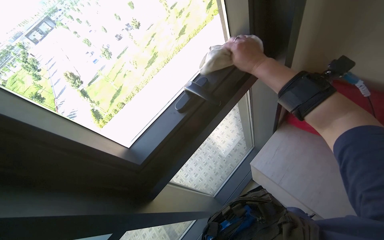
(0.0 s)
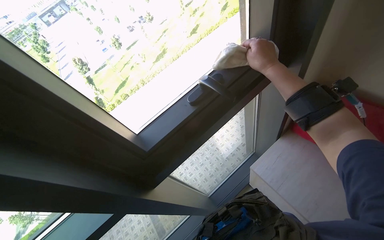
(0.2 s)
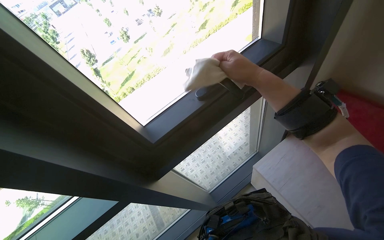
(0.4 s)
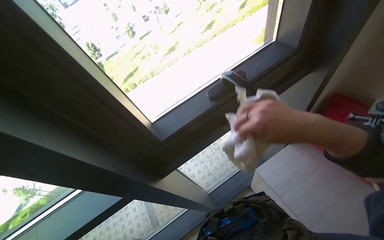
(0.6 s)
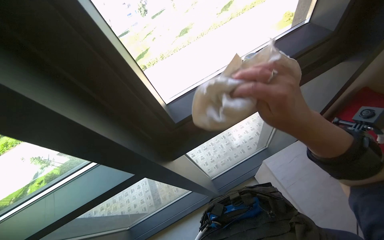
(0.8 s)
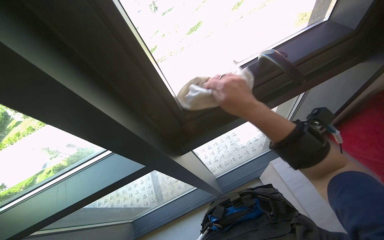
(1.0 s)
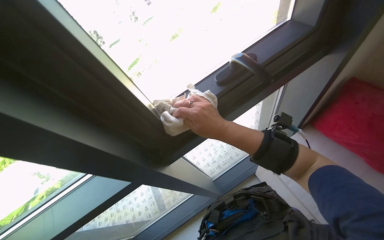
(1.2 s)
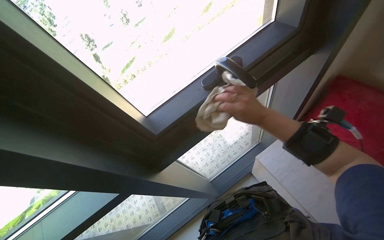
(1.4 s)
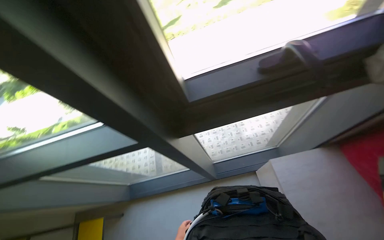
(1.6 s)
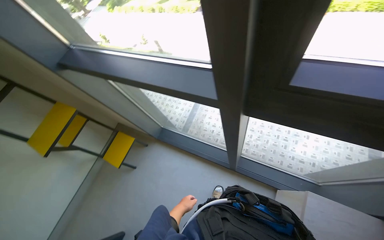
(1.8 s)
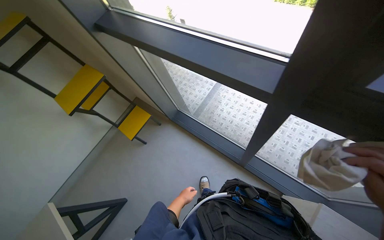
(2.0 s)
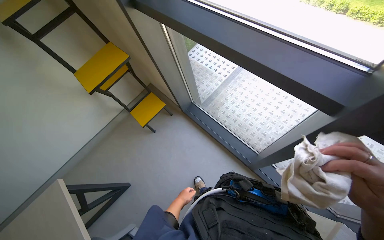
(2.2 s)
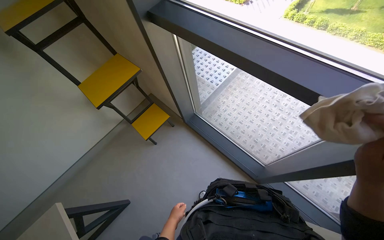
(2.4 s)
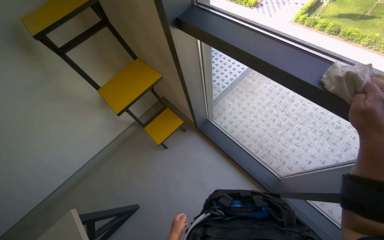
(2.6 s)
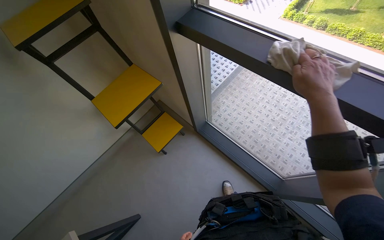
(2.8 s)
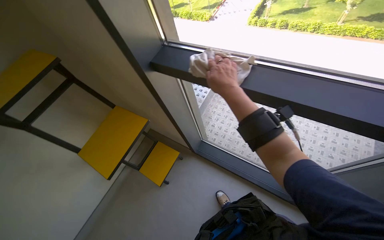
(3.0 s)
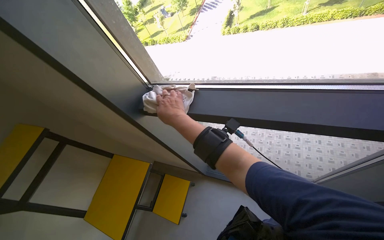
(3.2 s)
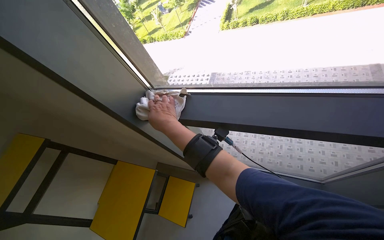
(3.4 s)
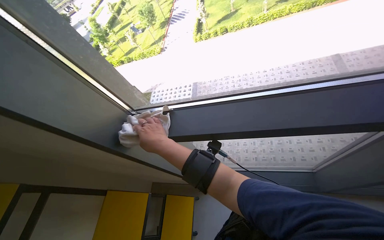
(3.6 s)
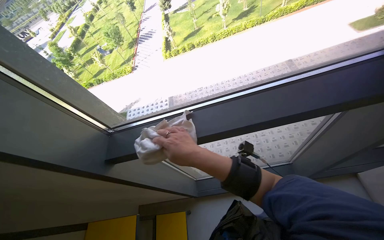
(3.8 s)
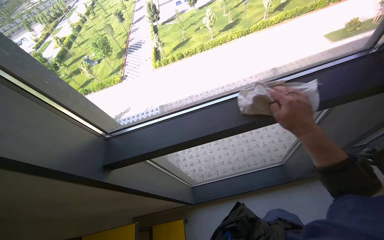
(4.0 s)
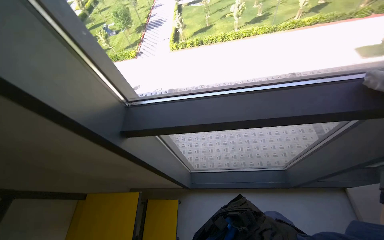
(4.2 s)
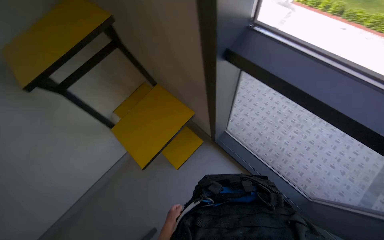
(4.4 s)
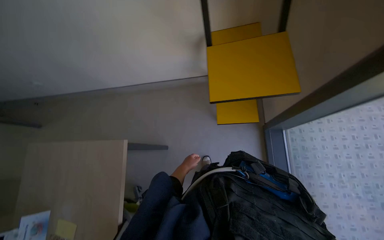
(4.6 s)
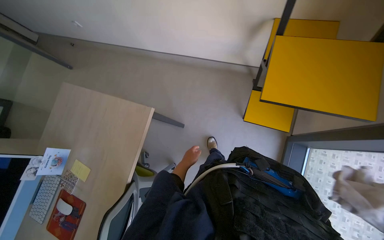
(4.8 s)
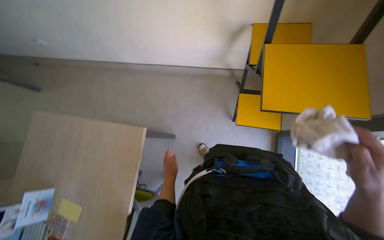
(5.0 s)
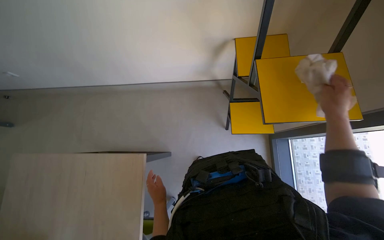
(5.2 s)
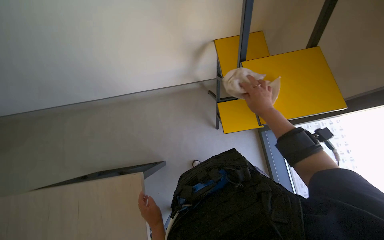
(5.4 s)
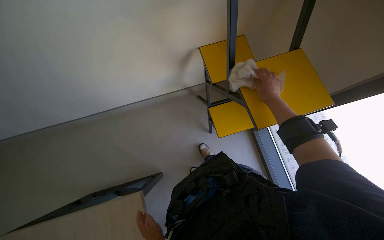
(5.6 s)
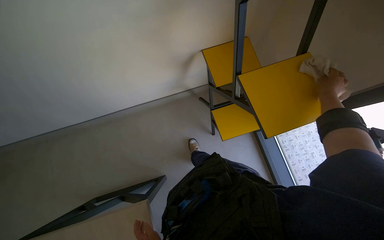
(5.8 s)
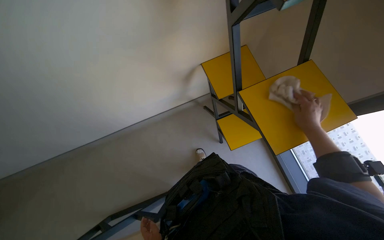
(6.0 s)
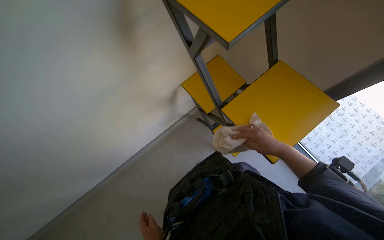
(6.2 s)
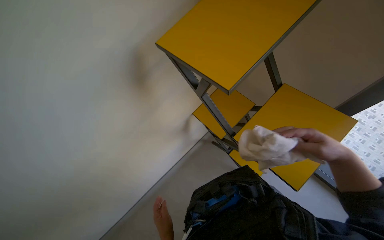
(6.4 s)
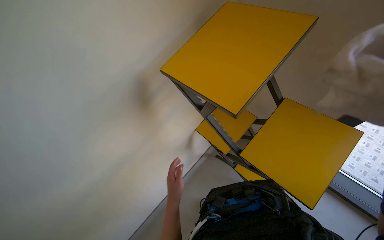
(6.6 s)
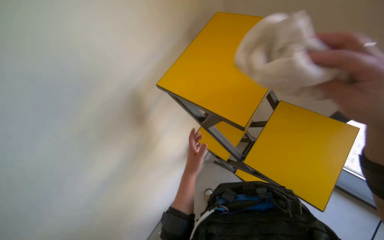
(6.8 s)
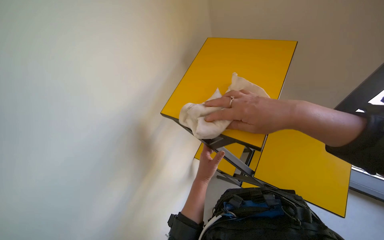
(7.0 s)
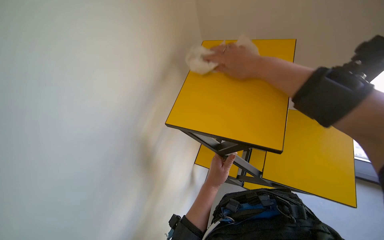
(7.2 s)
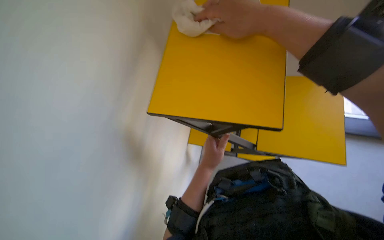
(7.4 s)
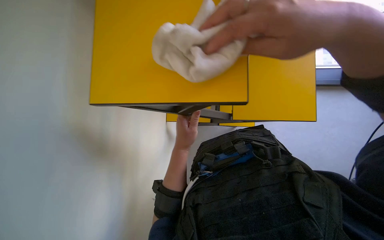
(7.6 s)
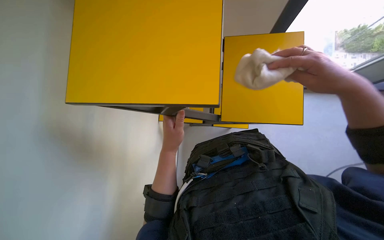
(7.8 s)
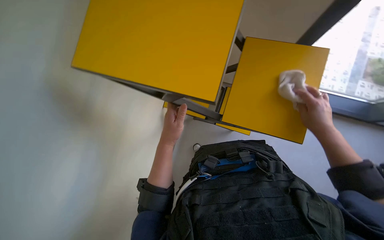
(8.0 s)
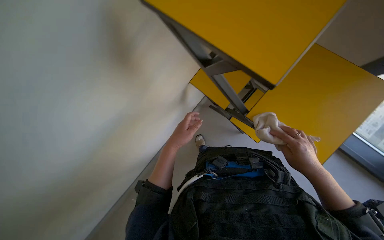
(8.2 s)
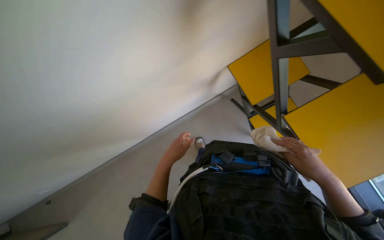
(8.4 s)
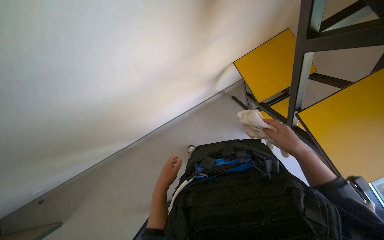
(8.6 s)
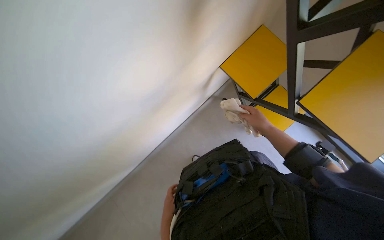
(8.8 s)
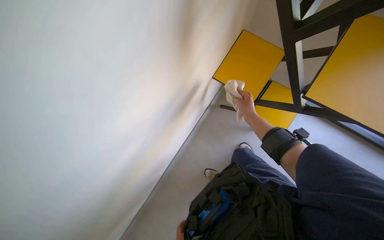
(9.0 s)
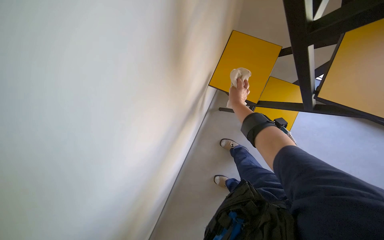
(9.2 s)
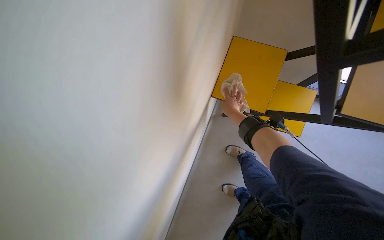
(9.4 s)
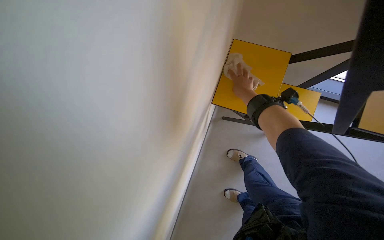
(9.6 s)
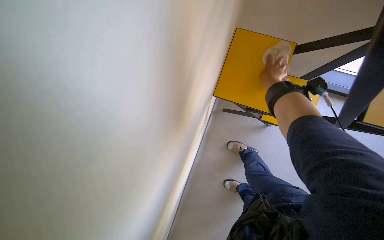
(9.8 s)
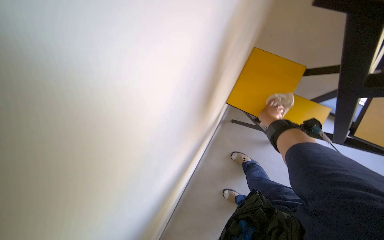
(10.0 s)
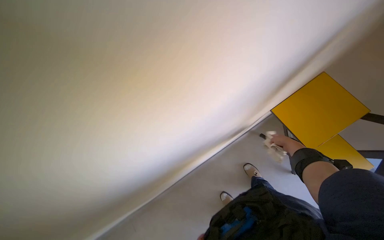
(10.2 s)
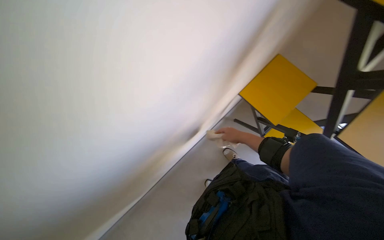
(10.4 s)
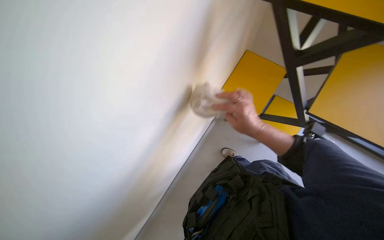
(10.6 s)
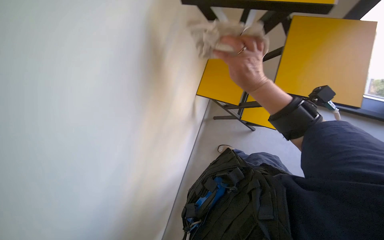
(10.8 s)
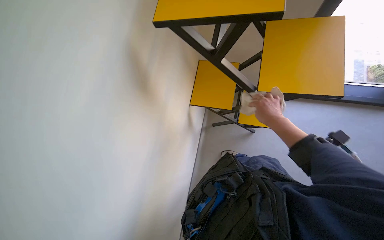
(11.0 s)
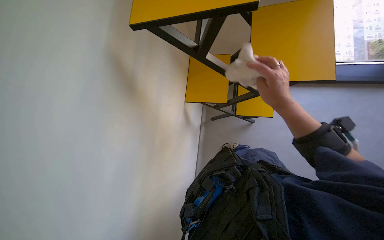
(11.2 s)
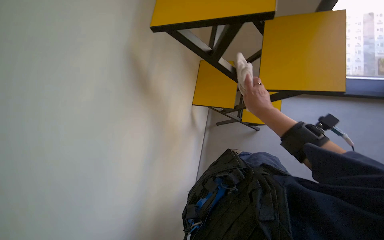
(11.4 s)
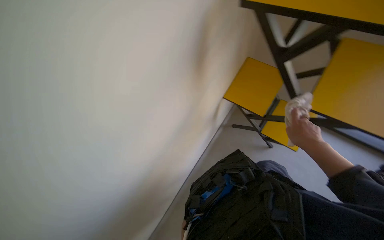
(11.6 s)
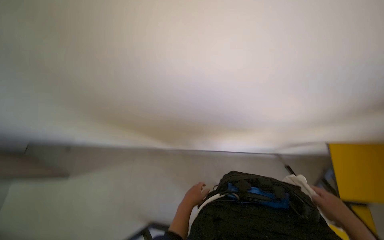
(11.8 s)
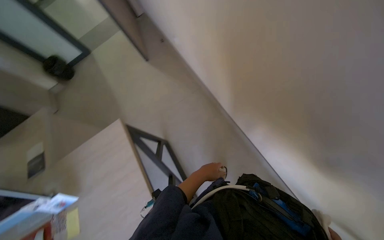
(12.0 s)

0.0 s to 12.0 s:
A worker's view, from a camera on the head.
Job: wiping surfaces.
The whole recording: Wiping office surfaces. The worker wipes various surfaces in the office, including desks, monitors, window frames, and shelves, with a white cloth.
0.0 to 1.6 s: The camera pitches downward, by approximately 15 degrees. Everything in view rotates roughly 30 degrees clockwise.
1.6 to 3.0 s: The head turns to the left by approximately 40 degrees.
6.0 to 7.6 s: The scene turns approximately 60 degrees counterclockwise in the picture.
7.6 to 9.0 s: The view tilts roughly 15 degrees upward.

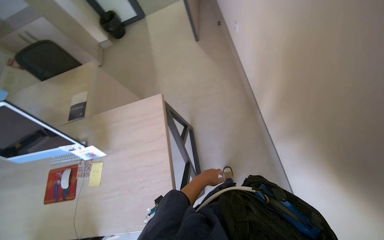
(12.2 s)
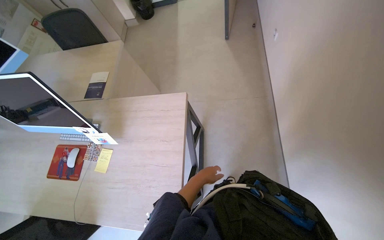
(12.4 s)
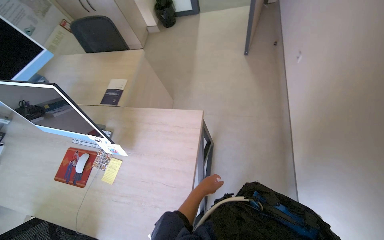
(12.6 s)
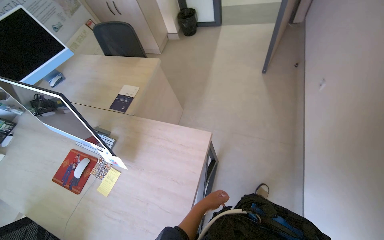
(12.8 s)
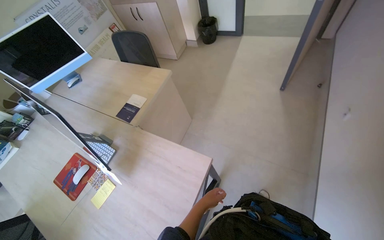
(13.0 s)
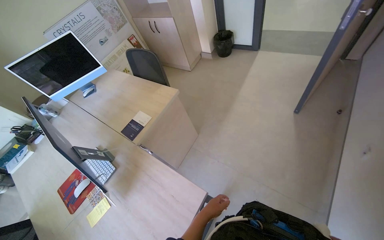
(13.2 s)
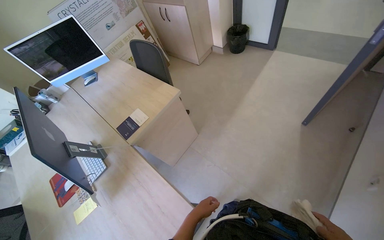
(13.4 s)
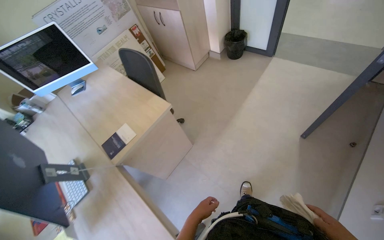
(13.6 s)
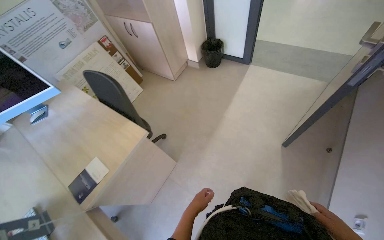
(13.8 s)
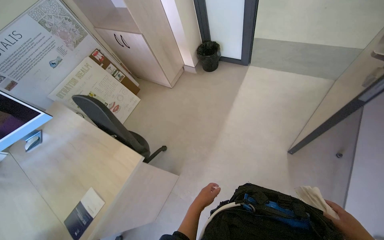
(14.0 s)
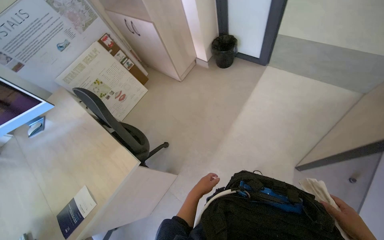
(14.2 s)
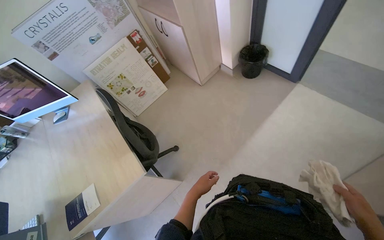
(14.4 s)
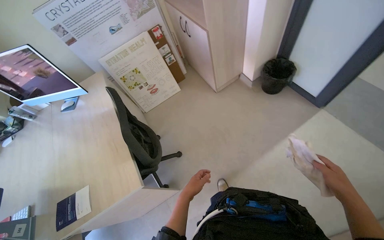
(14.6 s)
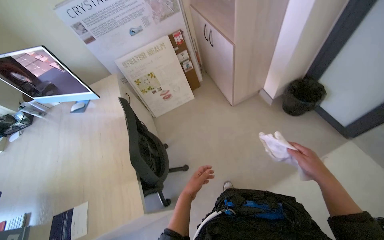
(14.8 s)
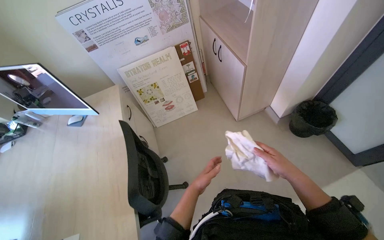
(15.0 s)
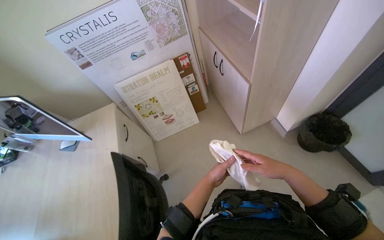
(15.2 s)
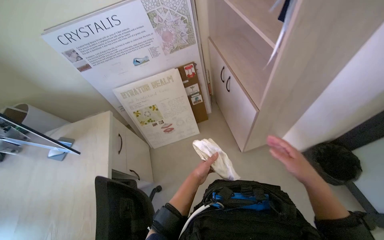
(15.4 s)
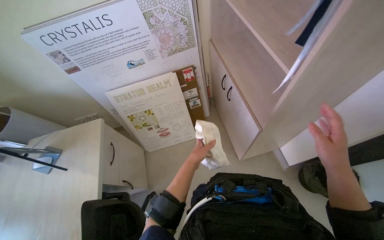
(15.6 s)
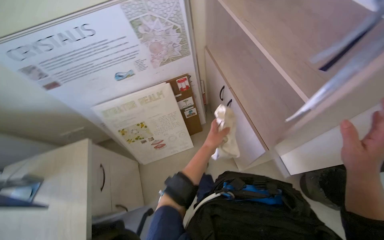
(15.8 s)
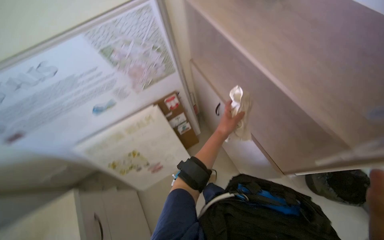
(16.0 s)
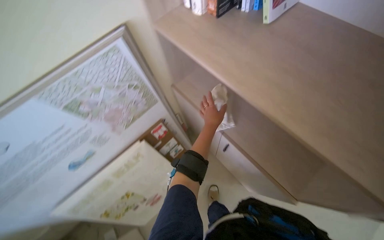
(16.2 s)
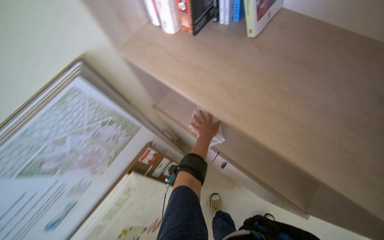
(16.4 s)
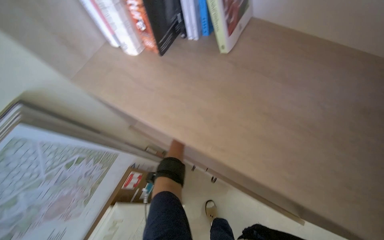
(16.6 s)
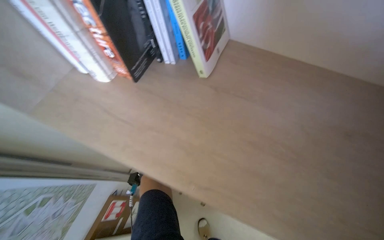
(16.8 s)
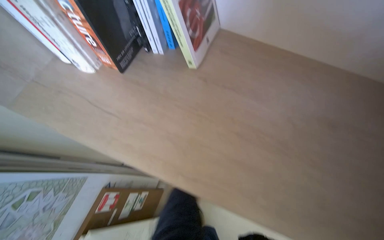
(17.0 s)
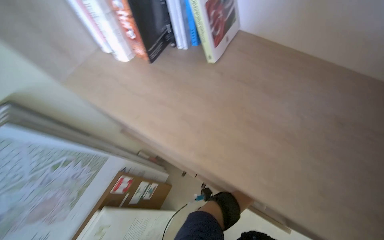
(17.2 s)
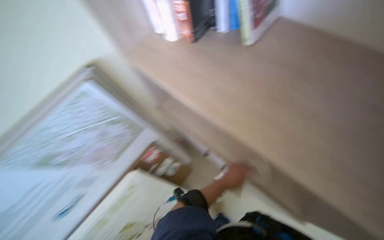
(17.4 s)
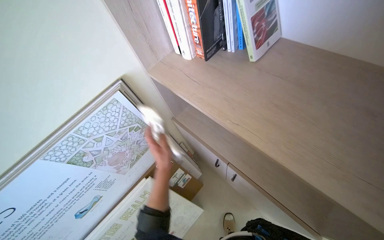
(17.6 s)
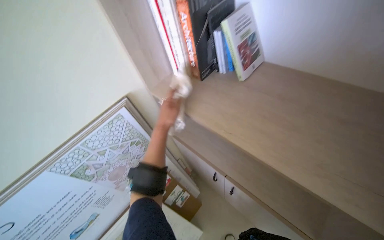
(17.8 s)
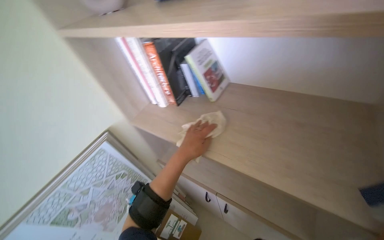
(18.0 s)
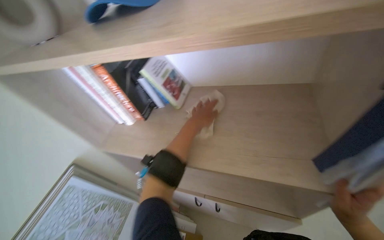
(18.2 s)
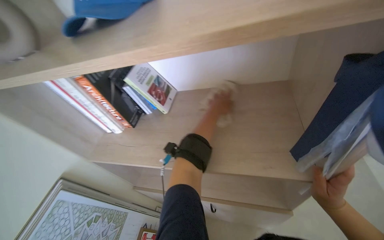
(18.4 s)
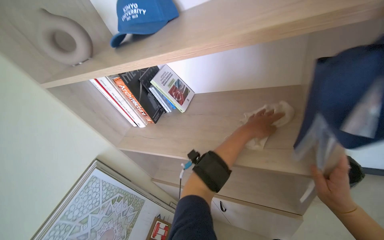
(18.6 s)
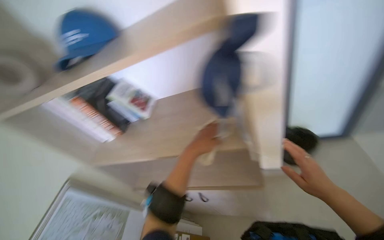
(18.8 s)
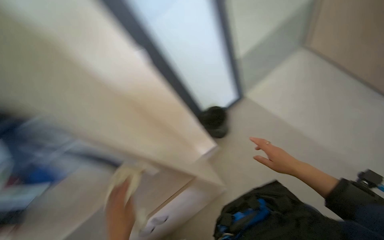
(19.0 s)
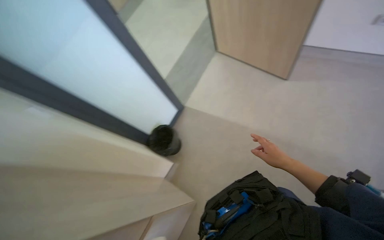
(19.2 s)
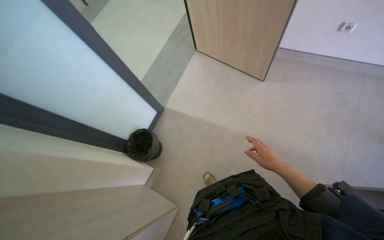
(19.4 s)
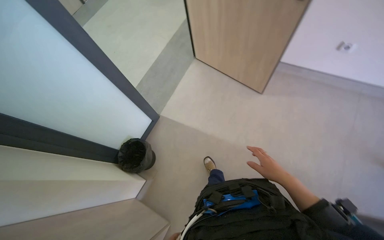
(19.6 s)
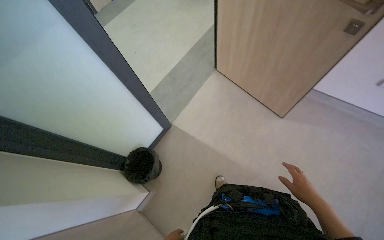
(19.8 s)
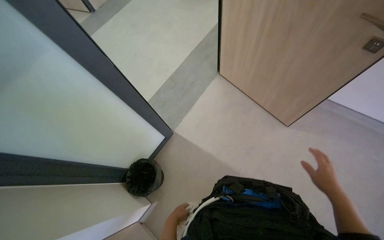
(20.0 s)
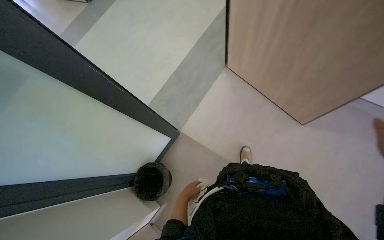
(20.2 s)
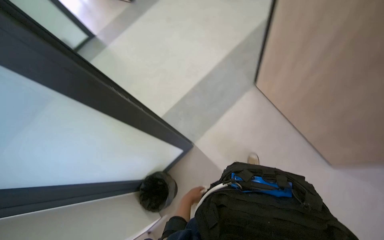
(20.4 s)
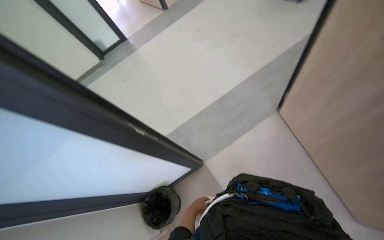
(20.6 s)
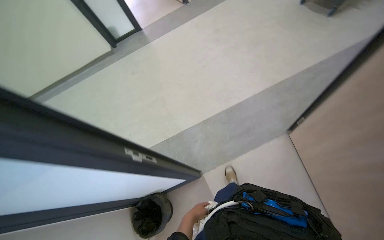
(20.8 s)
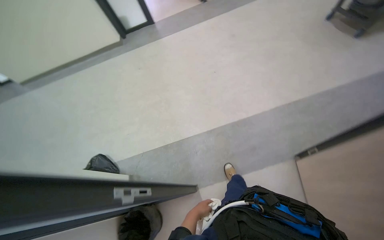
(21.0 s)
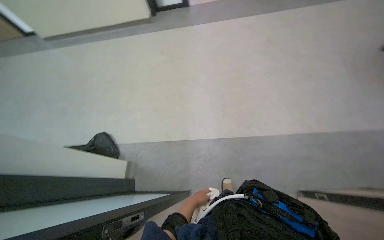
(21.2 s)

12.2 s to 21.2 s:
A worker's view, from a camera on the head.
Job: wiping surfaces.
The whole recording: Wiping office surfaces. The worker wipes various surfaces in the office, including desks, monitors, window frames, and shelves, with a white cloth.
13.8 to 15.2 s: The camera travels approximately 90 cm. The head rotates some 35 degrees to the left.
15.2 to 16.6 s: The camera is carried about 1 m. The wearer looks about 40 degrees further to the right.
16.6 to 18.2 s: The view tips upward by some 25 degrees.
18.2 to 19.8 s: The head rotates approximately 35 degrees to the right. The view tips upward by some 20 degrees.
19.8 to 21.2 s: The head travels roughly 1 m. The head turns to the left by roughly 50 degrees. The wearer looks roughly 15 degrees further downward.
